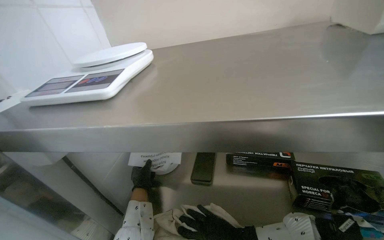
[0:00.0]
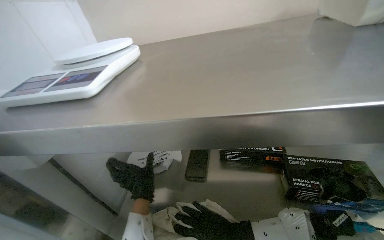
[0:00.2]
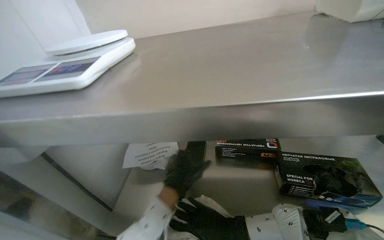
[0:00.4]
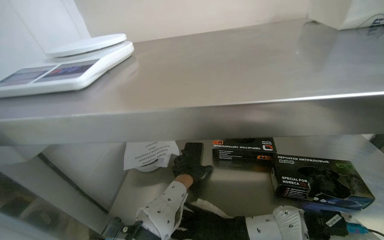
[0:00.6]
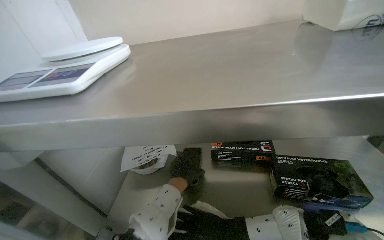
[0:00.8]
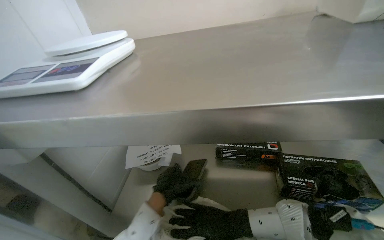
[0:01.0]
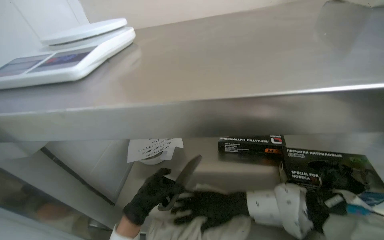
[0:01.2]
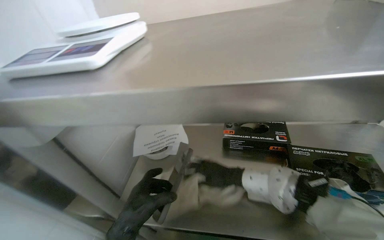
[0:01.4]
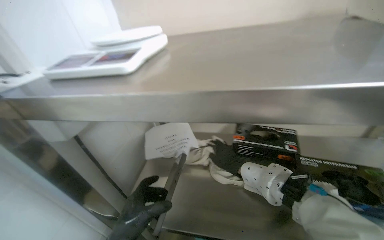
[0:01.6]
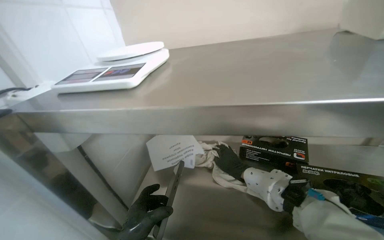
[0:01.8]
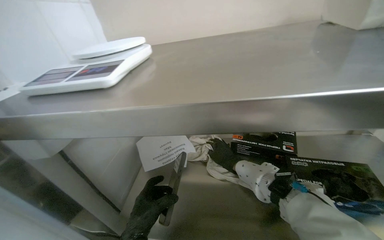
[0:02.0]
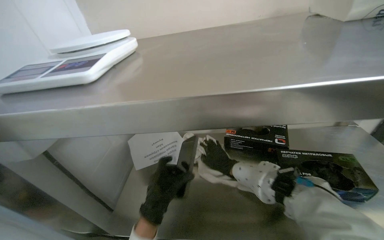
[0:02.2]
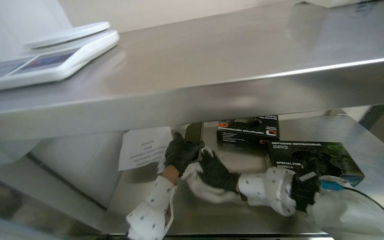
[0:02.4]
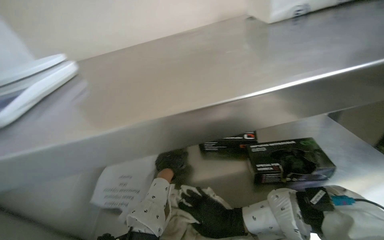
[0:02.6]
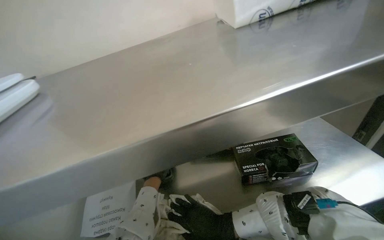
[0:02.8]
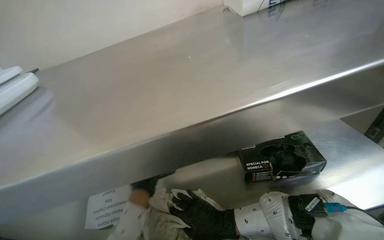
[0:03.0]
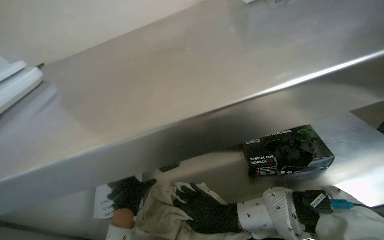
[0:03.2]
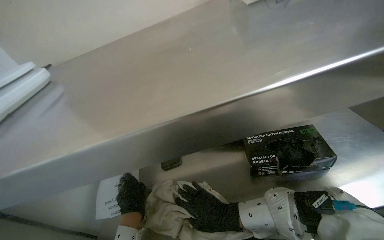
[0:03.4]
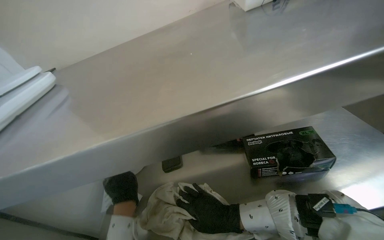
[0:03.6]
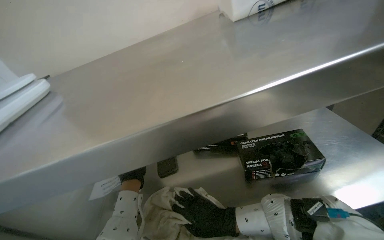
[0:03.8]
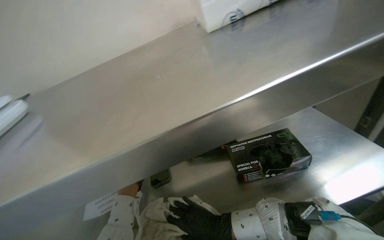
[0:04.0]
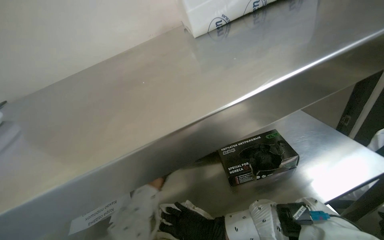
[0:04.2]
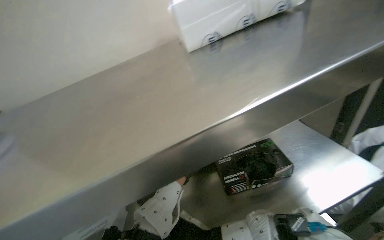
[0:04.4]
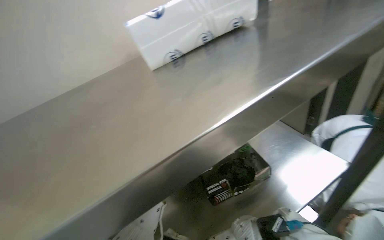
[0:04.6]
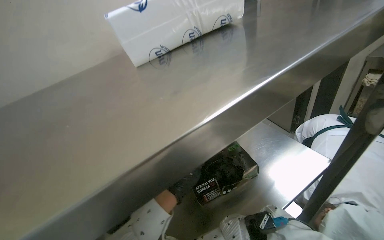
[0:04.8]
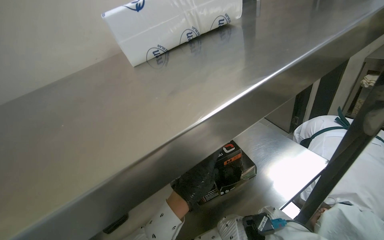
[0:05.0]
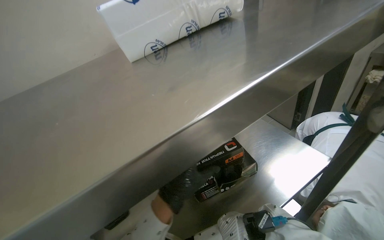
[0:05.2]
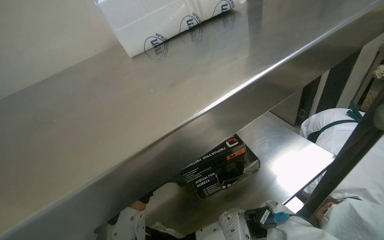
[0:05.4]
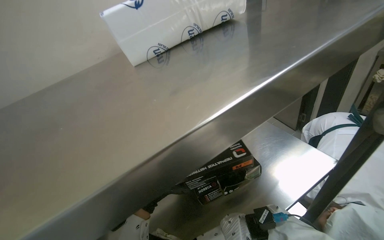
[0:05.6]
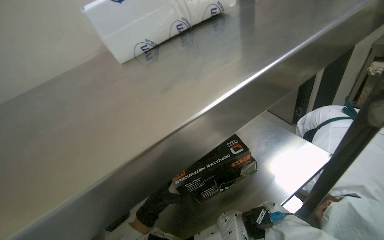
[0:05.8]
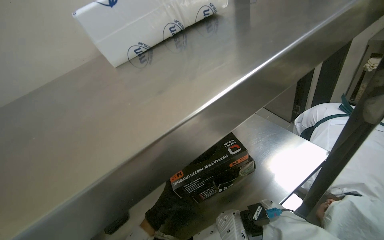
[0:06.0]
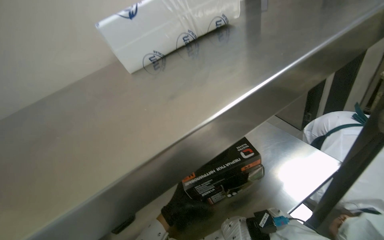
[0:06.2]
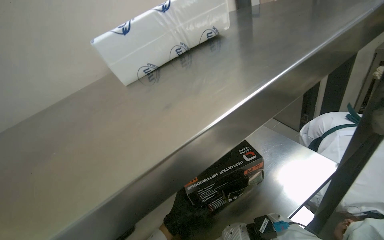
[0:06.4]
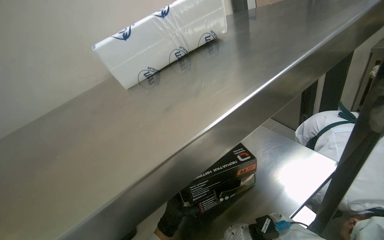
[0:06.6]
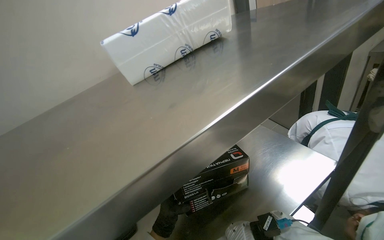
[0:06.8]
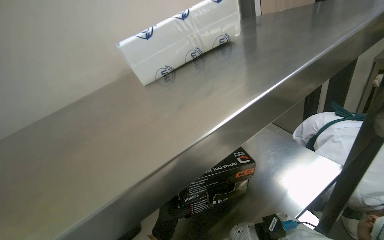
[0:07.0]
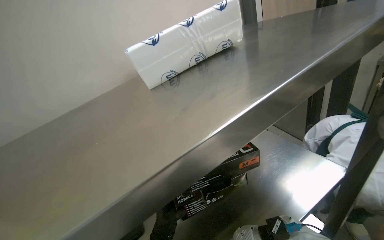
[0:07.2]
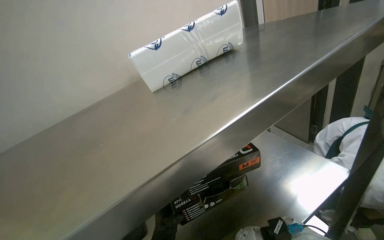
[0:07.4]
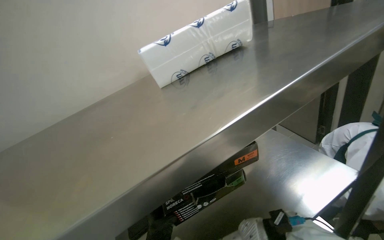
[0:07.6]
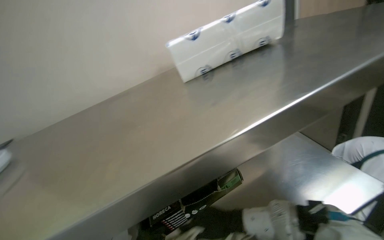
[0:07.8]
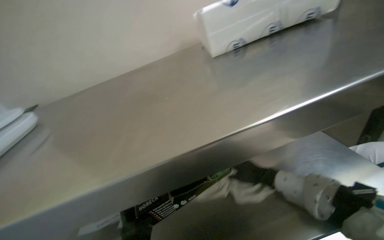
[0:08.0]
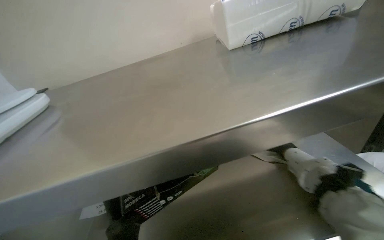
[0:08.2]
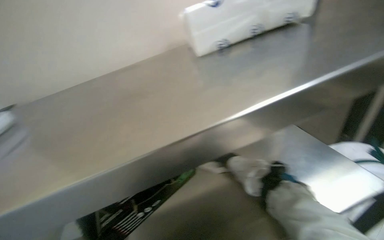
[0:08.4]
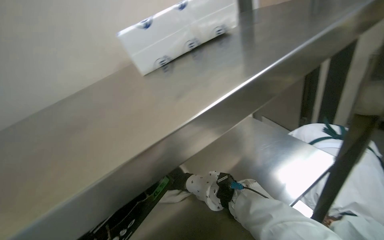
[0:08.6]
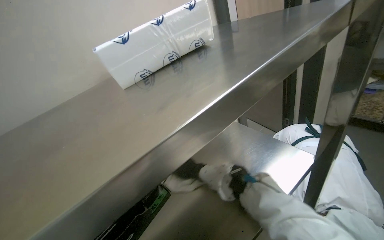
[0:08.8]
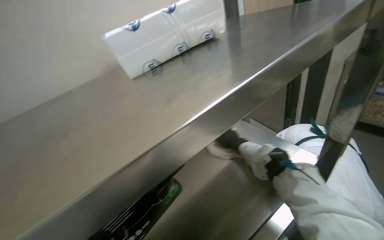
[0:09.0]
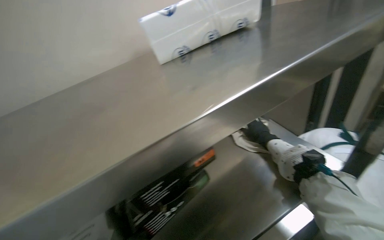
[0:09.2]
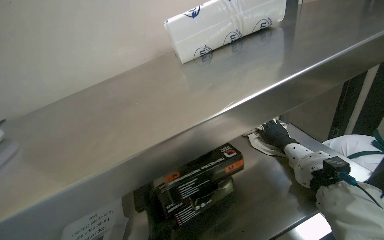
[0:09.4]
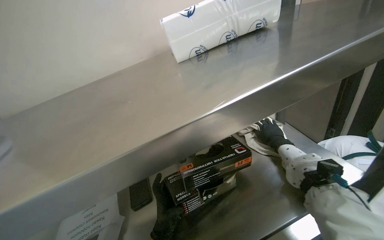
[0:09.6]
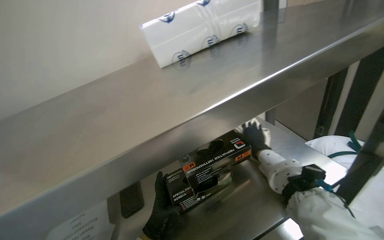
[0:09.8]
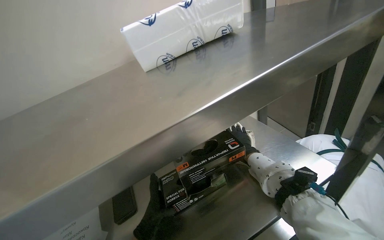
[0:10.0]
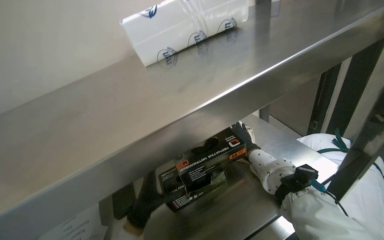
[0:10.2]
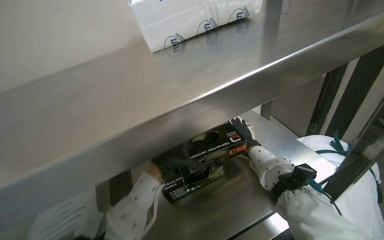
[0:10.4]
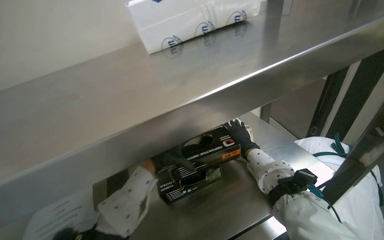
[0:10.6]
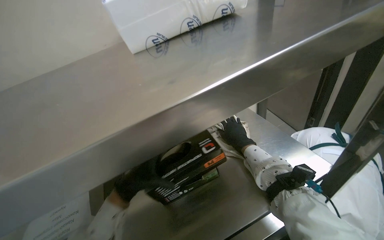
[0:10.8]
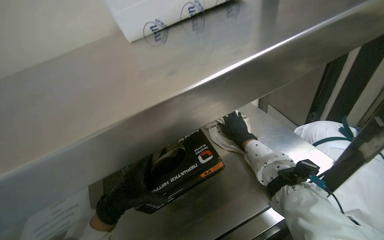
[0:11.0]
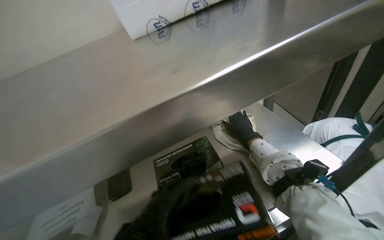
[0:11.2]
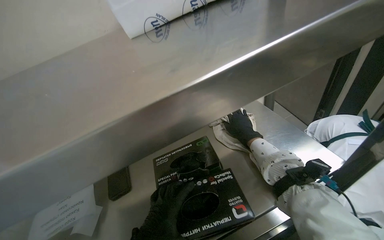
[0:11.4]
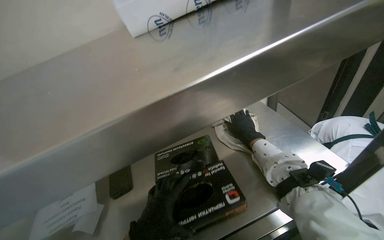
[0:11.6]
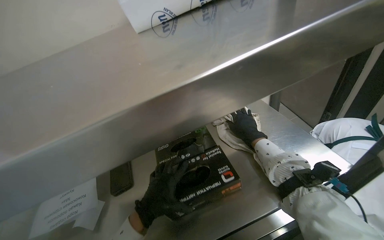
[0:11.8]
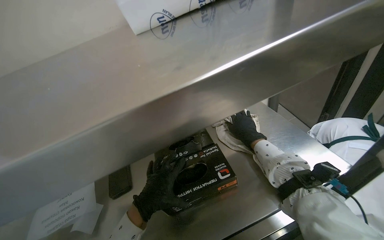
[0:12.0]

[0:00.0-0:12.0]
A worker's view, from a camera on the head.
Job: wiping surfaces.
The whole recording: Cleaning and organizing shelves. The worker wipes down the metal shelves and organizes items on them.
0:01.6 to 0:03.0: The wearer looks about 20 degrees further to the right. The right hand shifts roughly 15 cm down the picture and nearer to the camera.

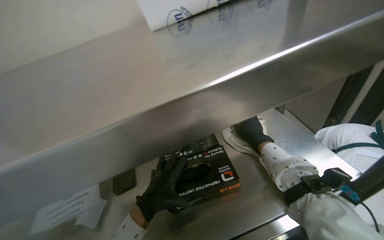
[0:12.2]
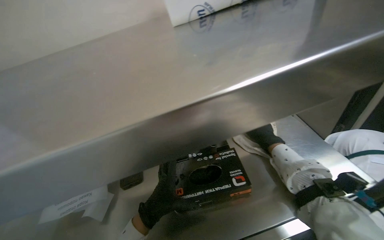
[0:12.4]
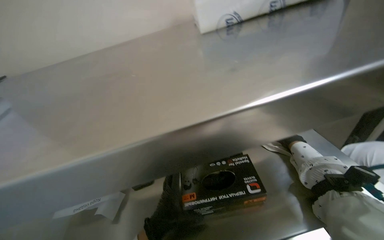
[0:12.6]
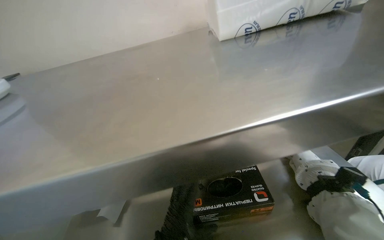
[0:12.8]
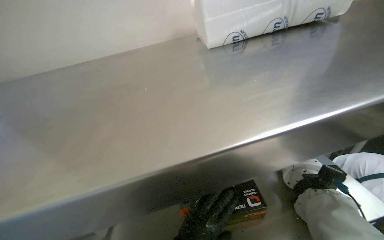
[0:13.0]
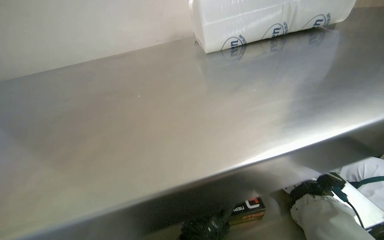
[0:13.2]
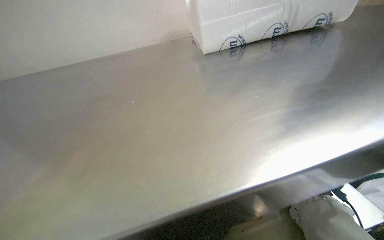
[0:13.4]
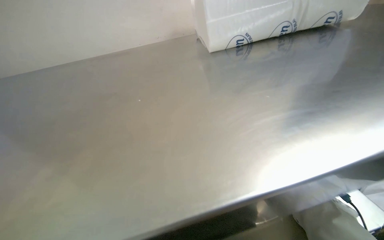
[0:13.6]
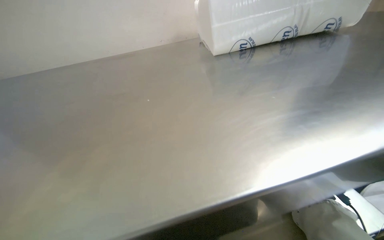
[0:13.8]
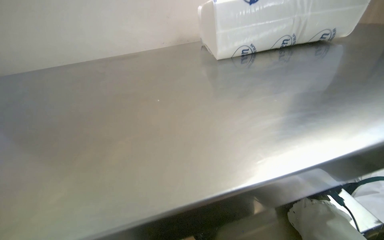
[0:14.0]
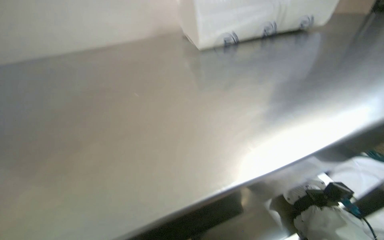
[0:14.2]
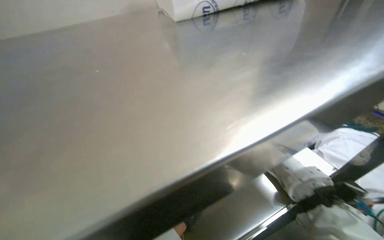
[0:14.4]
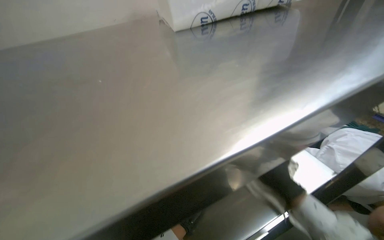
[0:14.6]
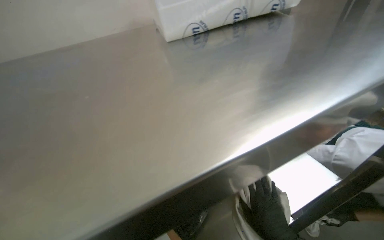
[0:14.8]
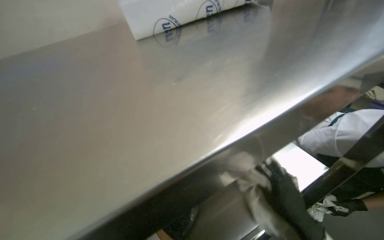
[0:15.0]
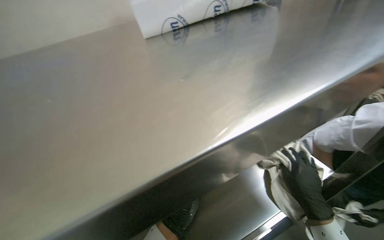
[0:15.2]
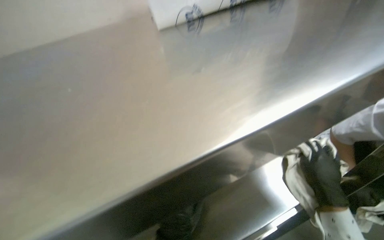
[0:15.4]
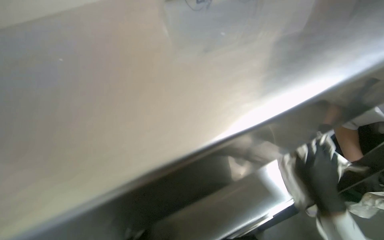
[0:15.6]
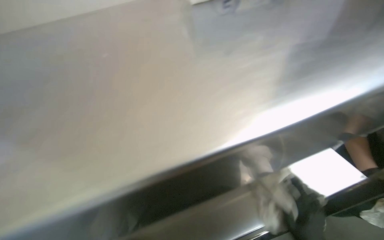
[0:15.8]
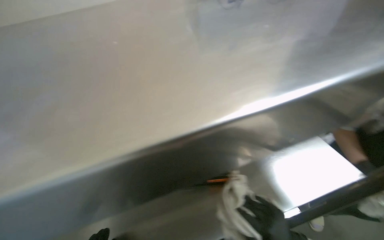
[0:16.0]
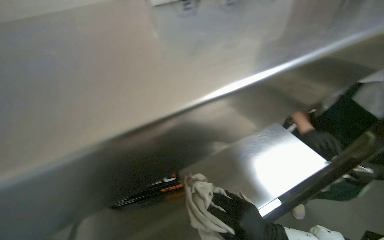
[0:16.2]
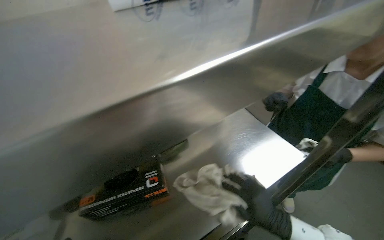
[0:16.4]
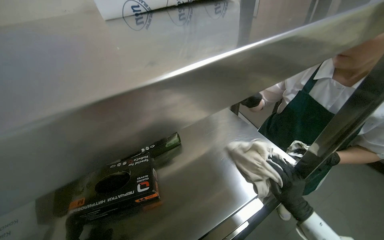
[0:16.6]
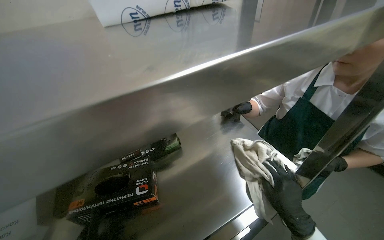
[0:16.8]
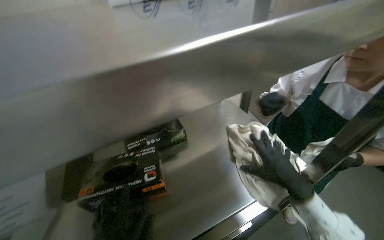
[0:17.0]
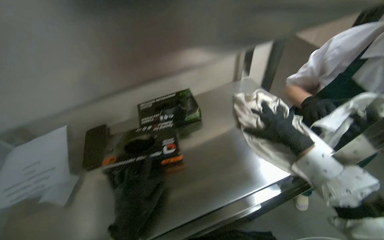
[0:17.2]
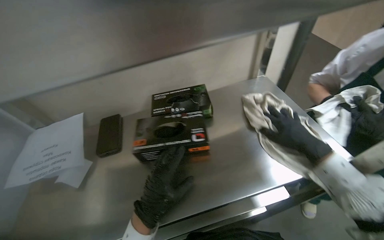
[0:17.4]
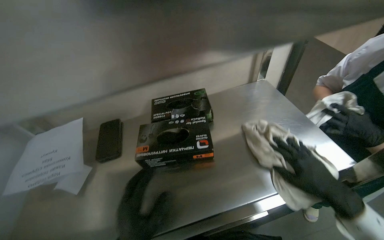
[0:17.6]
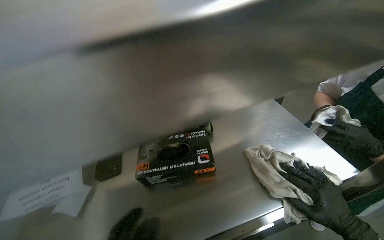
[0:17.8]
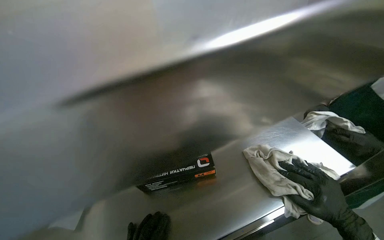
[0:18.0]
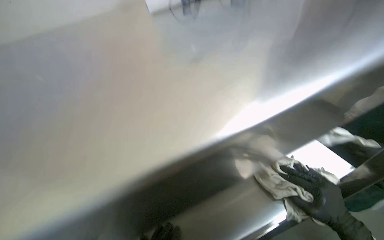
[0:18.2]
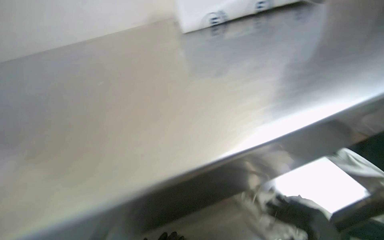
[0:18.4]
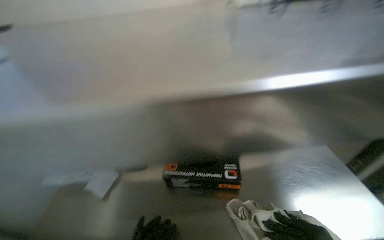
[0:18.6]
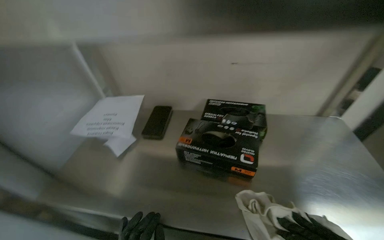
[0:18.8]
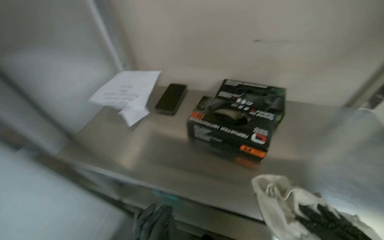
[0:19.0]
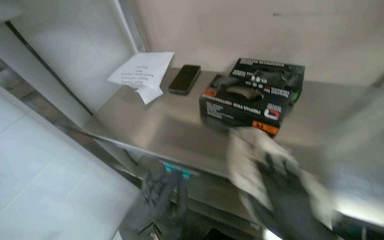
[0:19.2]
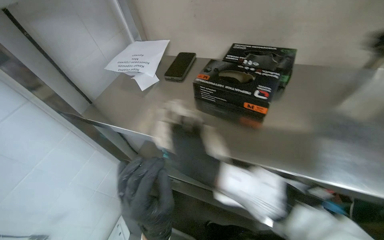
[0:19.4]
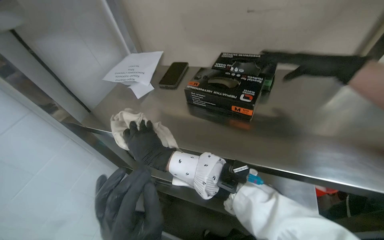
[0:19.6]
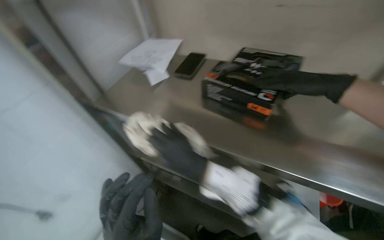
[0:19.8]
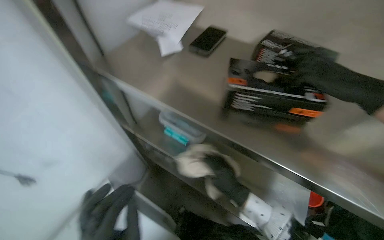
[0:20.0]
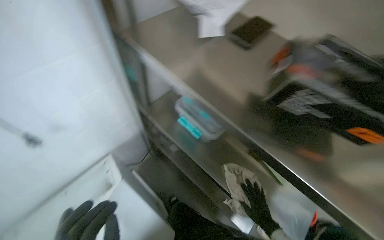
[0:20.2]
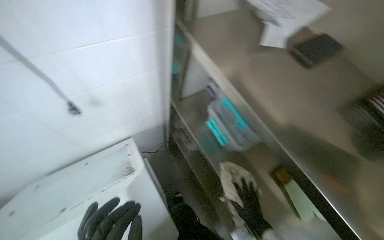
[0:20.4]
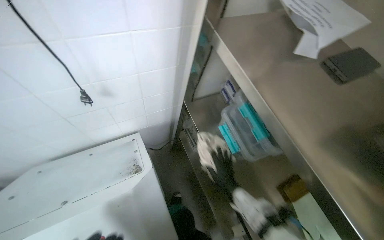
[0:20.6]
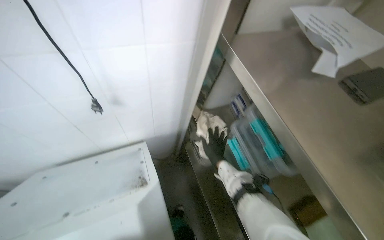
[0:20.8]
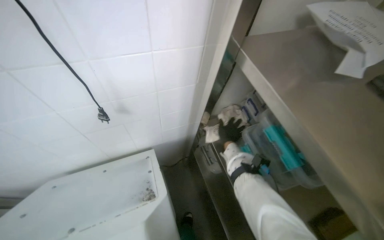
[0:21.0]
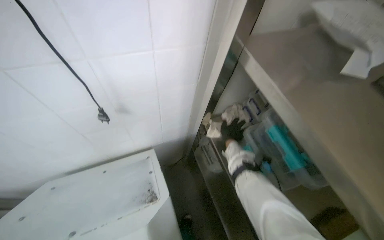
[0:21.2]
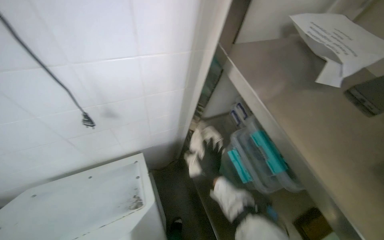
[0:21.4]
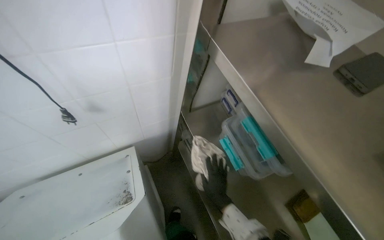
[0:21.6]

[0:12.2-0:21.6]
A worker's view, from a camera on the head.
Job: wiping surfaces.
The whole recording: Cleaning and organizing shelves. The worker wipes down the metal shelves and organizes items on them.
0:18.4 to 0:20.0: The head turns to the left by about 40 degrees. The camera pitches downward, by approximately 15 degrees.
0:20.0 to 0:21.6: The right hand goes up and down the picture, about 35 cm each way, reversing 2 times.
